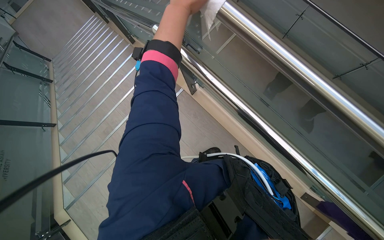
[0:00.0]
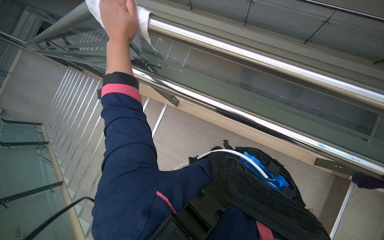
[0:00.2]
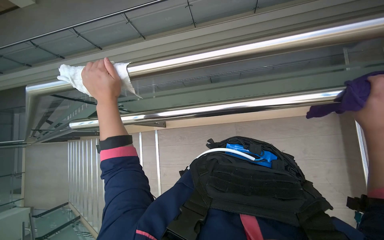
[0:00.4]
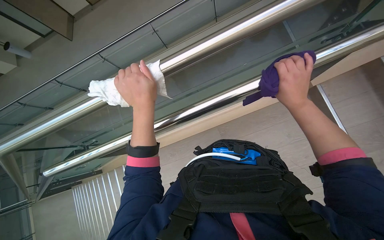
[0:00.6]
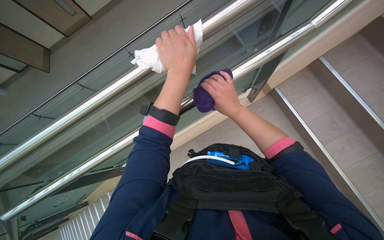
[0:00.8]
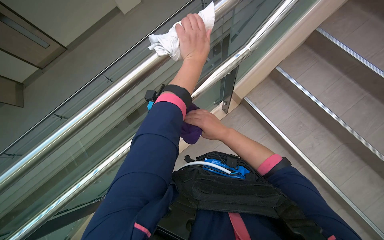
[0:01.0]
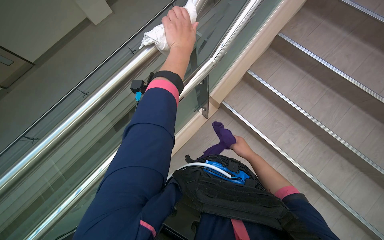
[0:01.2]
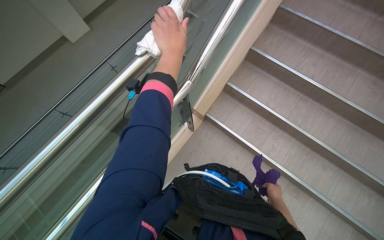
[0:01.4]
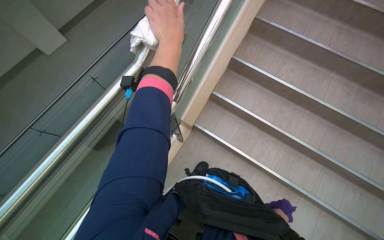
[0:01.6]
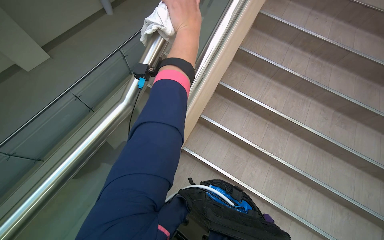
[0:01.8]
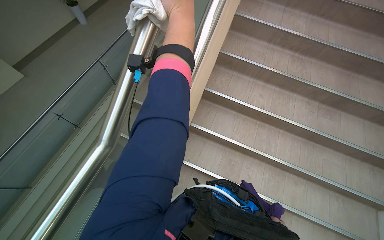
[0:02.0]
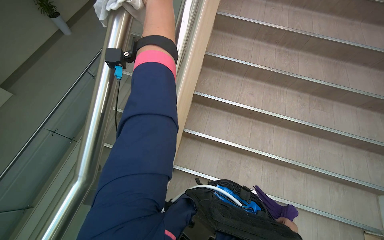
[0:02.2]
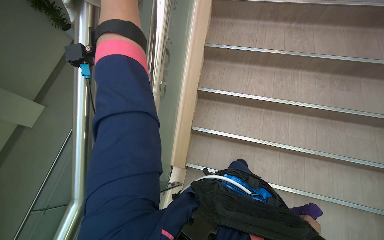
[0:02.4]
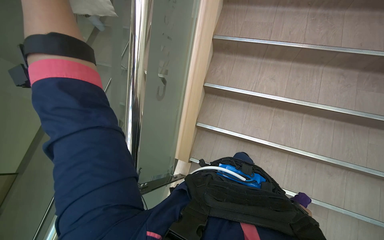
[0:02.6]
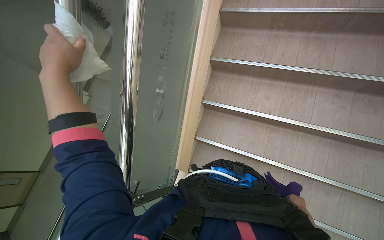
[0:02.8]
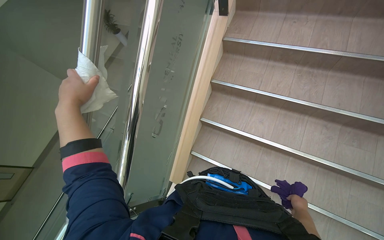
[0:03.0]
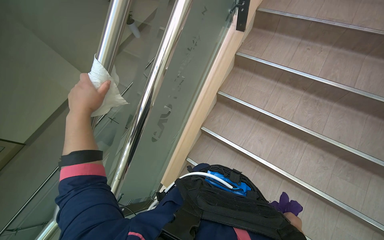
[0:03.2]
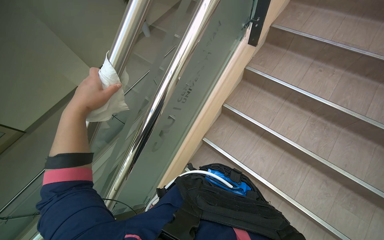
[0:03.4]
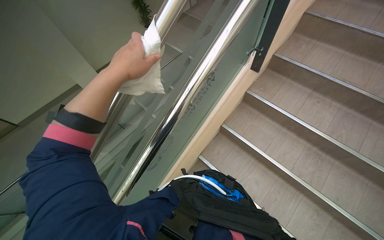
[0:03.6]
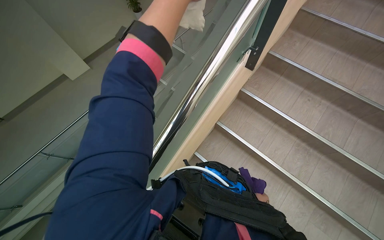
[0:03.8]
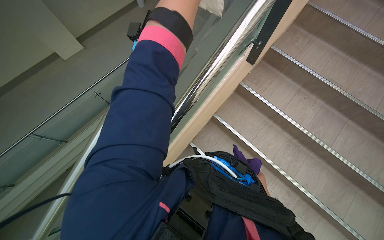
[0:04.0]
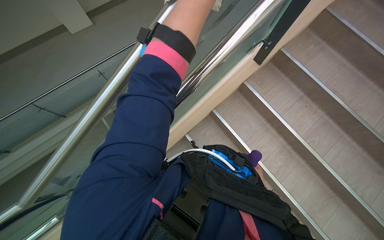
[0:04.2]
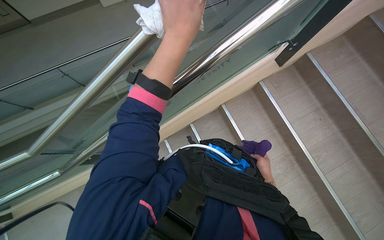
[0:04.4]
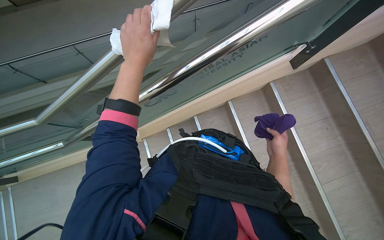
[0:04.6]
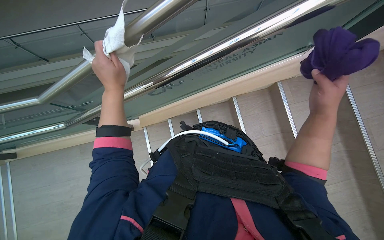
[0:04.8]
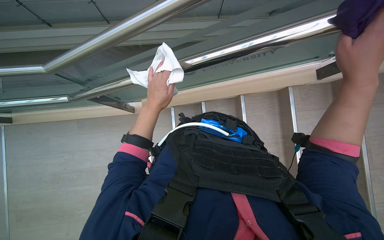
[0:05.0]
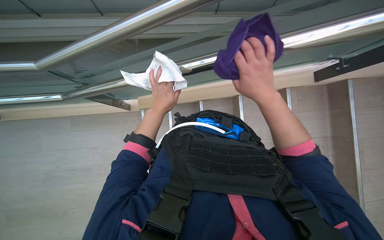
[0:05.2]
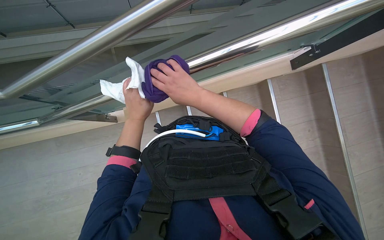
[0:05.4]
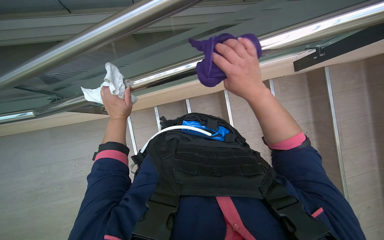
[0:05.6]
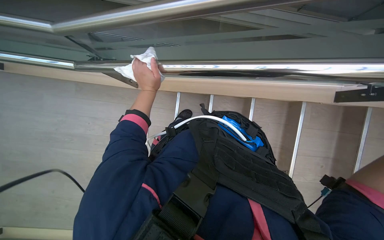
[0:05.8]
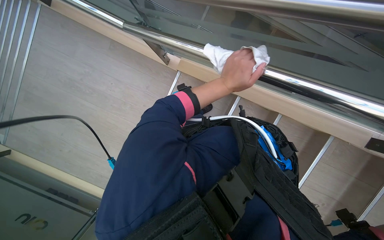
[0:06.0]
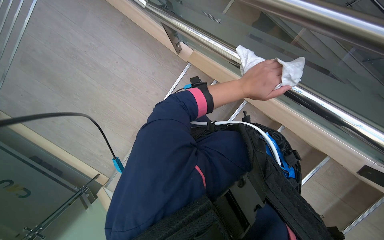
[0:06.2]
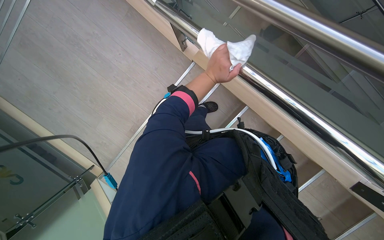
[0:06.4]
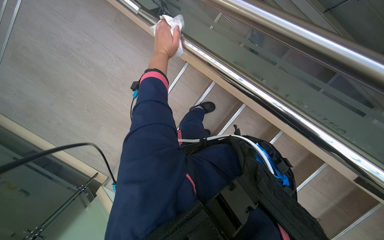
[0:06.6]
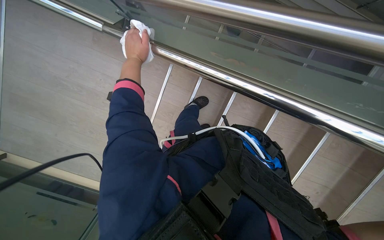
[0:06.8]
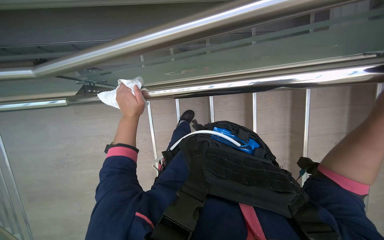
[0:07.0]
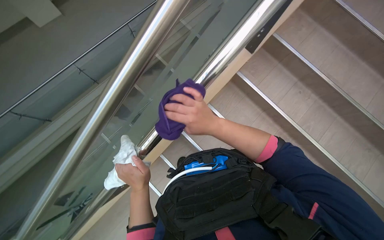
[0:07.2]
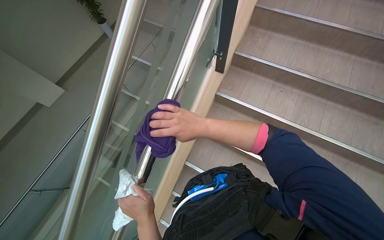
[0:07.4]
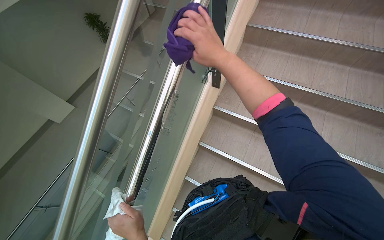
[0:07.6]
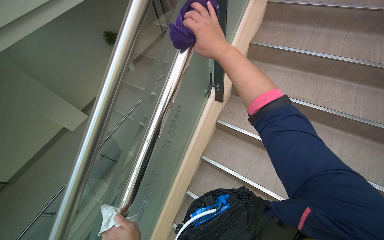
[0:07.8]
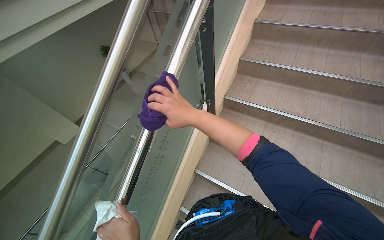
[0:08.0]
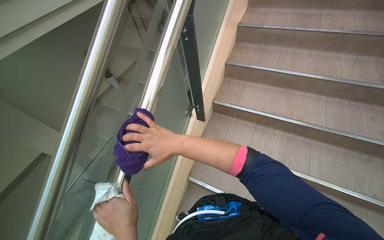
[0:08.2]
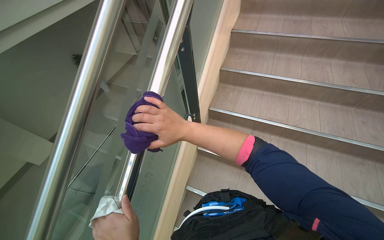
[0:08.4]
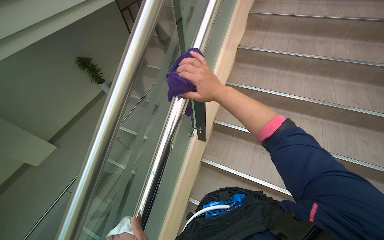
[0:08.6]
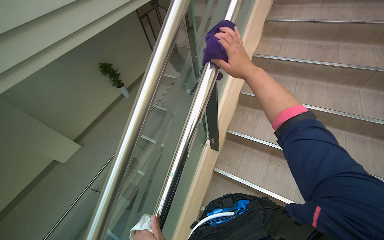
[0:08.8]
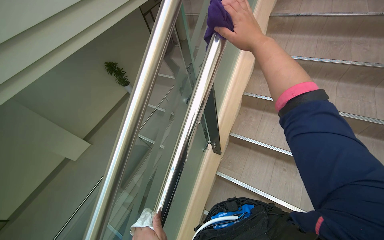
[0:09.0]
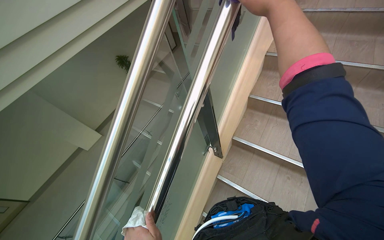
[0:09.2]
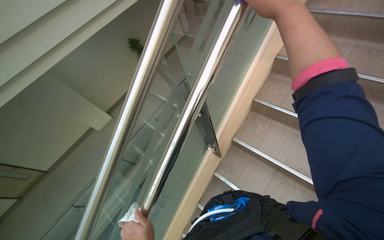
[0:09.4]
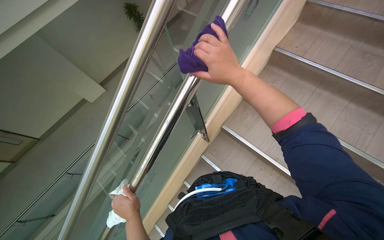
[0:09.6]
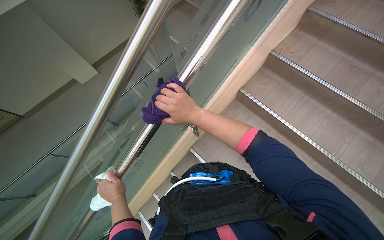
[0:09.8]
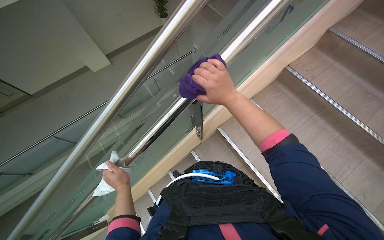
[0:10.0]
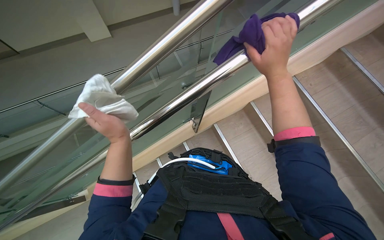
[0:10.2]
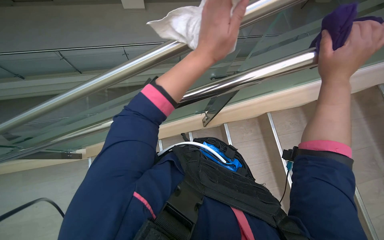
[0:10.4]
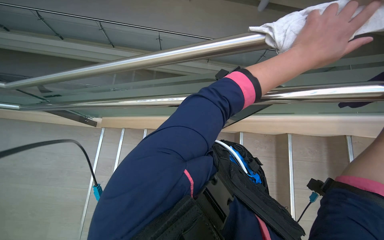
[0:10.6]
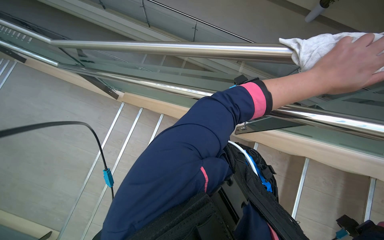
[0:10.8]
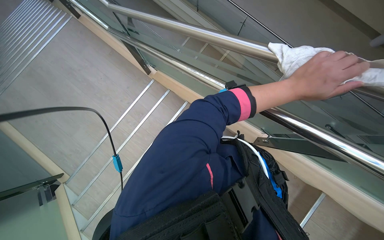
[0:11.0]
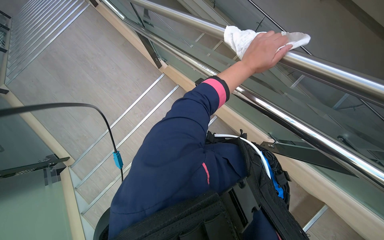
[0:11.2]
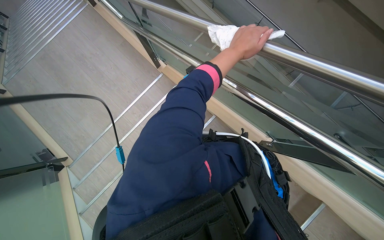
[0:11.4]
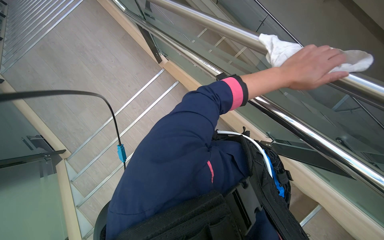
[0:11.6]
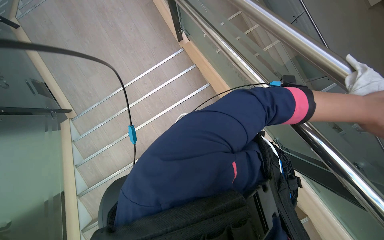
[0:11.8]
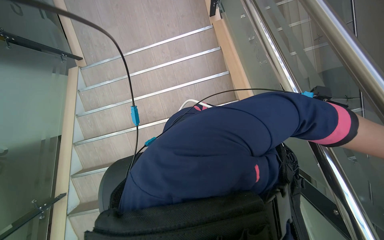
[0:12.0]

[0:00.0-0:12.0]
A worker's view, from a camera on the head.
Job: wiping surfaces.
The whole recording: Wiping metal and glass railings. The worker wipes metal and glass railings with a white and purple cloth.
0:00.0 to 0:01.6: The wearer looks roughly 90 degrees further to the right. The wearer looks roughly 35 degrees further upward.
0:01.6 to 0:03.0: The camera pitches upward, by some 15 degrees.
0:03.0 to 0:04.4: Everything in view rotates roughly 45 degrees clockwise.
0:04.4 to 0:06.0: The view tilts approximately 15 degrees downward. The scene rotates clockwise by roughly 60 degrees.
0:06.0 to 0:07.6: The view tips upward by about 30 degrees. The scene turns about 55 degrees counterclockwise in the picture.
0:07.6 to 0:09.0: The view tilts roughly 20 degrees upward.
0:09.0 to 0:10.4: The wearer looks approximately 15 degrees further downward. The scene turns approximately 50 degrees clockwise in the picture.
0:10.4 to 0:12.0: The head turns to the left by some 85 degrees. The view tips downward by some 20 degrees.

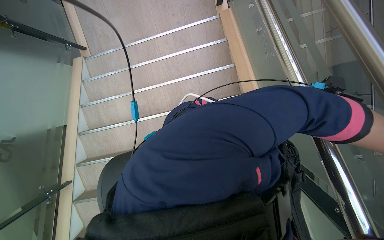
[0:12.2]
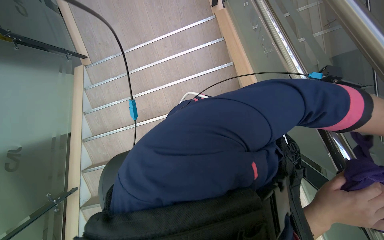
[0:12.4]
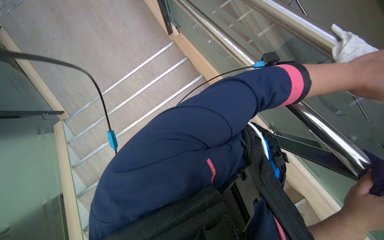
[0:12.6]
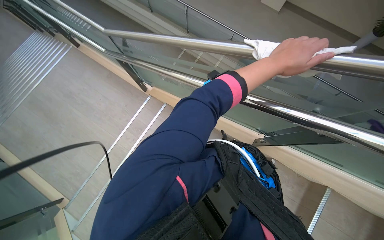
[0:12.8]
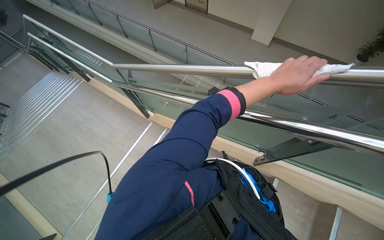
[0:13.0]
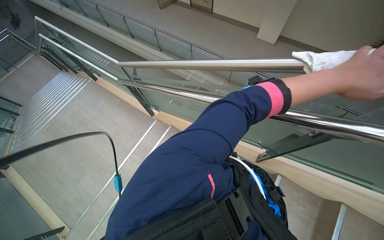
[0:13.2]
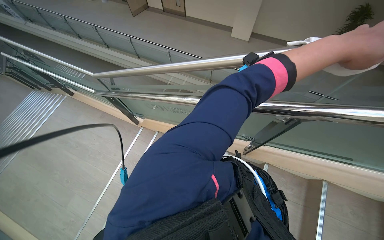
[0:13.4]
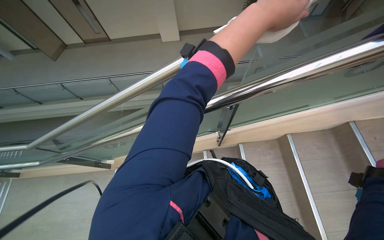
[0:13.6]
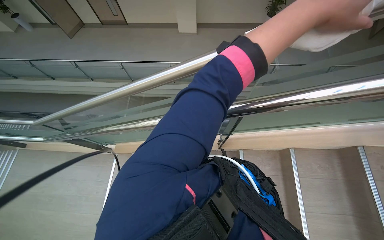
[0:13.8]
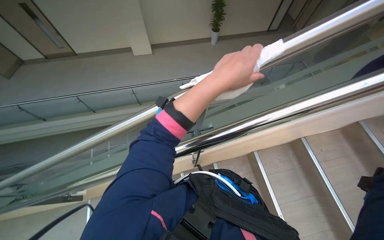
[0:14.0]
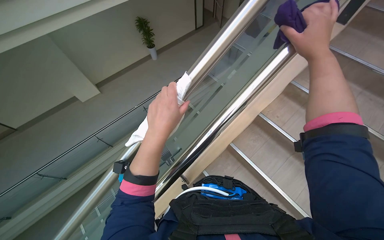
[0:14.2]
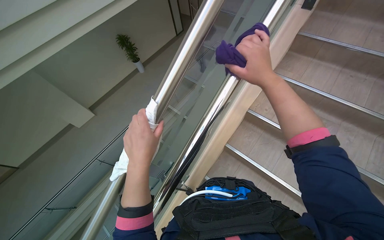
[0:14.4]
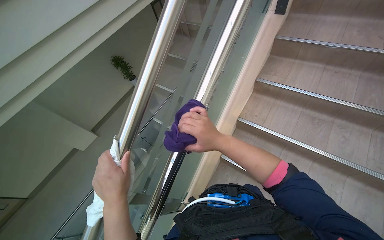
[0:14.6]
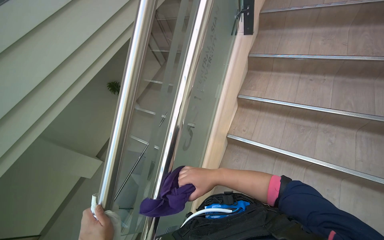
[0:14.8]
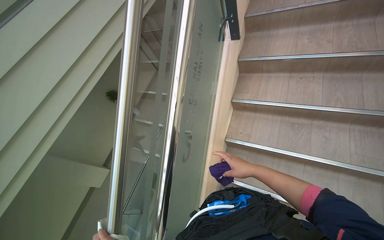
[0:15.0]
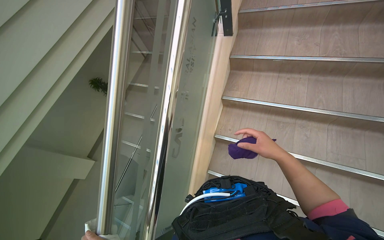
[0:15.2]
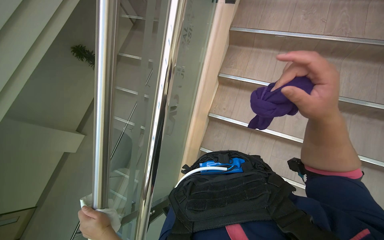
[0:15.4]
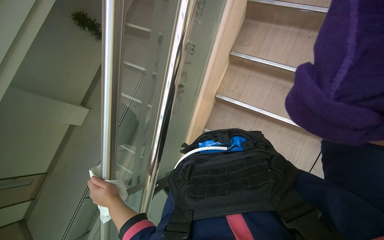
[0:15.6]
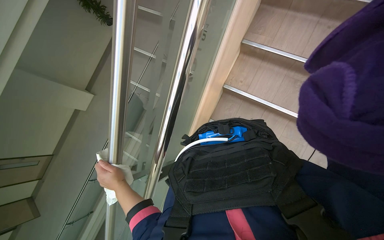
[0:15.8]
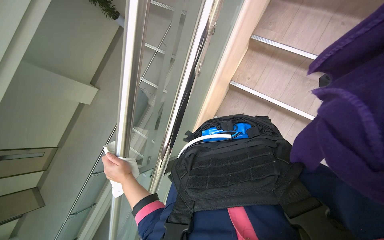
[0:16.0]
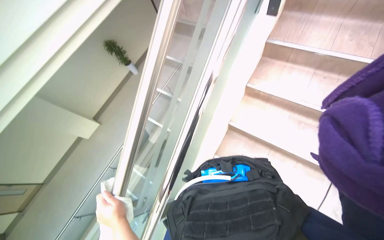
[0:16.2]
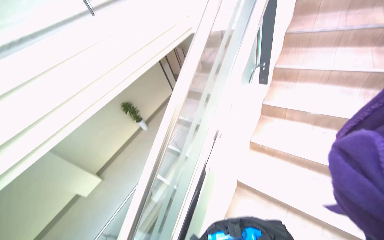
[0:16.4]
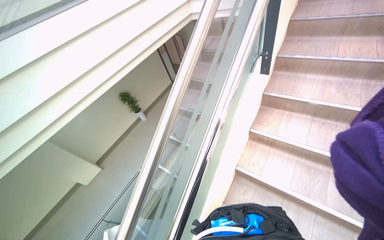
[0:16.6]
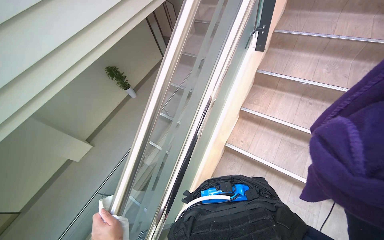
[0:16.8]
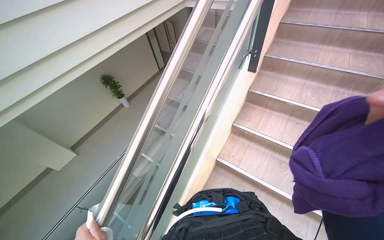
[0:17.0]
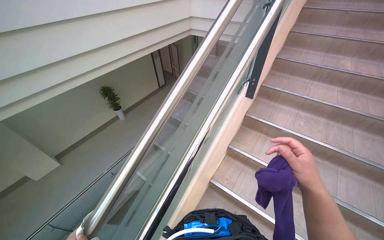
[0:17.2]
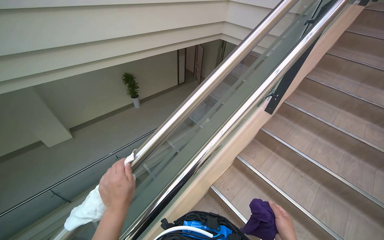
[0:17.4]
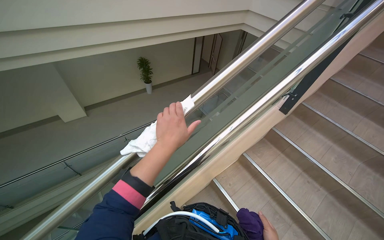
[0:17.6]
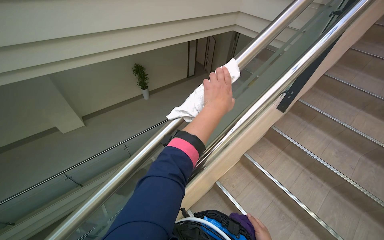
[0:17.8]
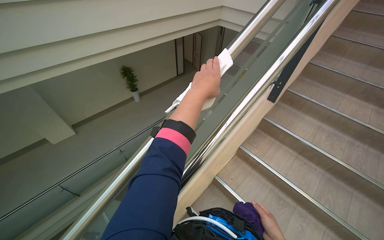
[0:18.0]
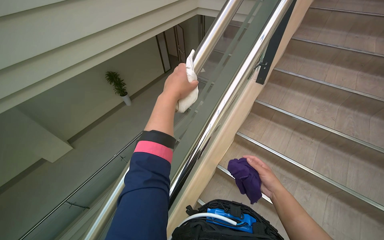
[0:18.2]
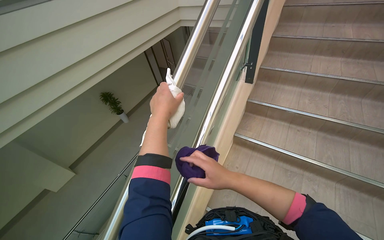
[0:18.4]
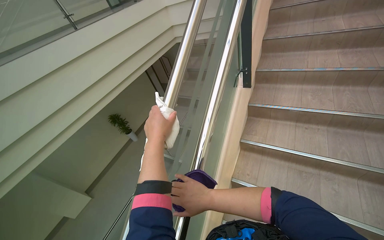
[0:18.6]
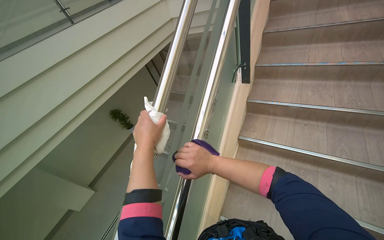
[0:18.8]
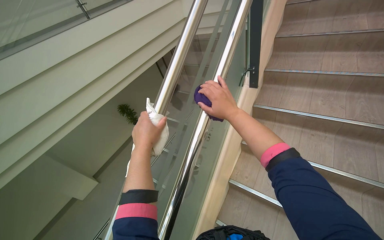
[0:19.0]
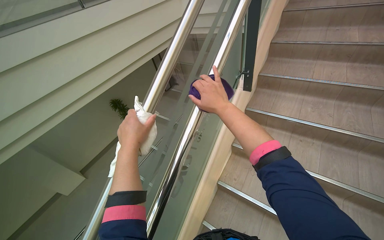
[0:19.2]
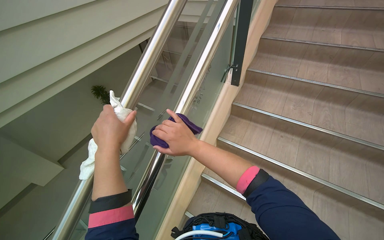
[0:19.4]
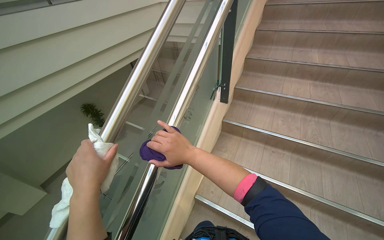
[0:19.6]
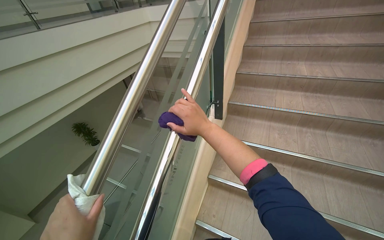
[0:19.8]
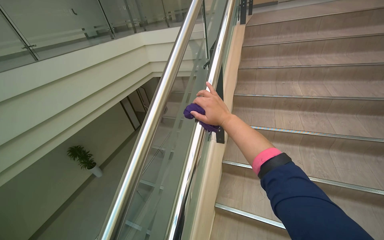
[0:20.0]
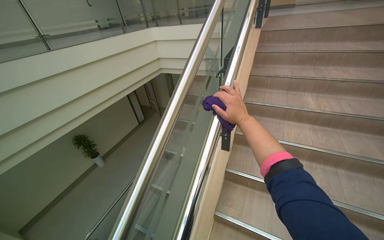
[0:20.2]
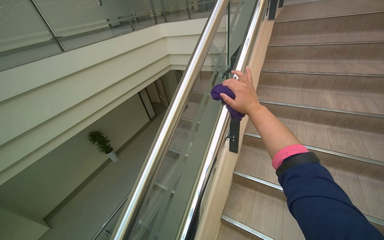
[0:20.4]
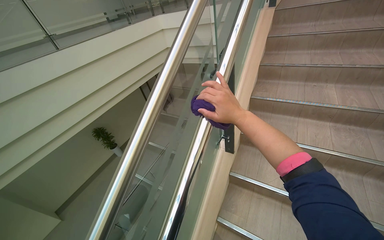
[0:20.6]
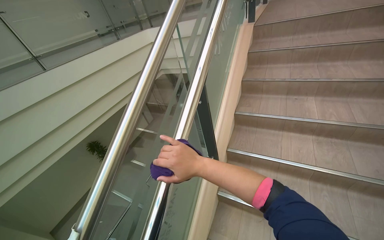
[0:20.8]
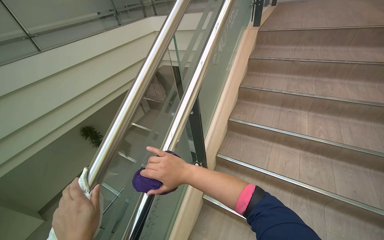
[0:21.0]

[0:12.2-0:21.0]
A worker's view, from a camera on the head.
Job: wiping surfaces.
The whole recording: Wiping metal and glass railings. The worker wipes metal and glass railings with a white and purple cloth.
0:12.2 to 0:13.6: The head rotates approximately 80 degrees to the right. The view tips upward by roughly 35 degrees.
0:13.6 to 0:15.2: The wearer moves approximately 50 cm. The wearer looks roughly 60 degrees further to the right. The camera pitches upward, by about 10 degrees.
0:15.2 to 0:16.6: The wearer looks some 20 degrees further upward.
0:19.6 to 0:21.0: The camera is carried roughly 60 cm.
